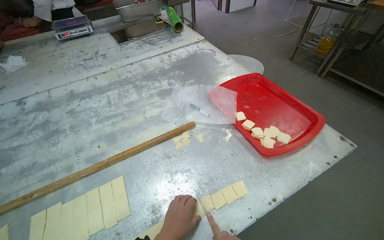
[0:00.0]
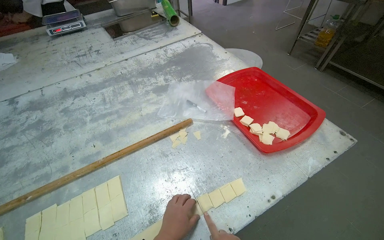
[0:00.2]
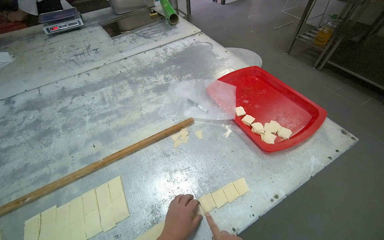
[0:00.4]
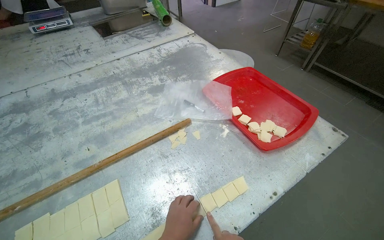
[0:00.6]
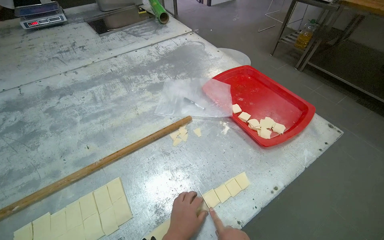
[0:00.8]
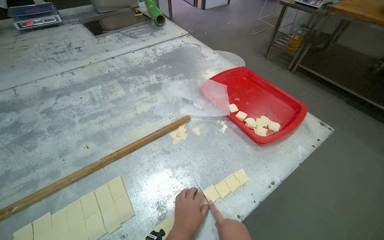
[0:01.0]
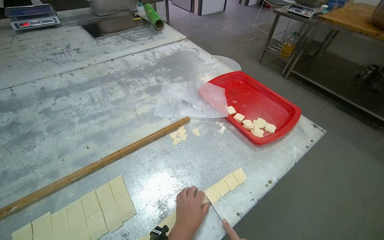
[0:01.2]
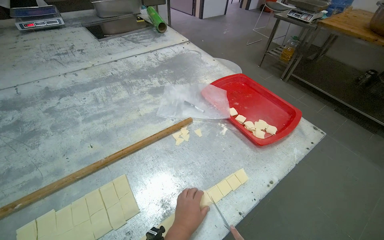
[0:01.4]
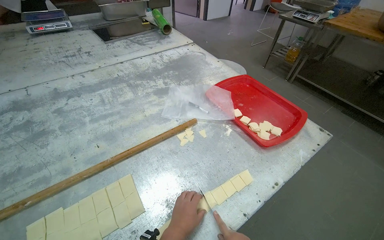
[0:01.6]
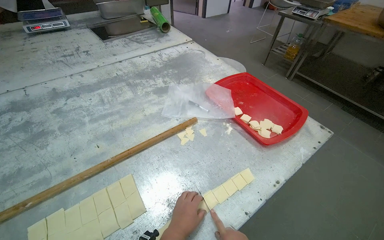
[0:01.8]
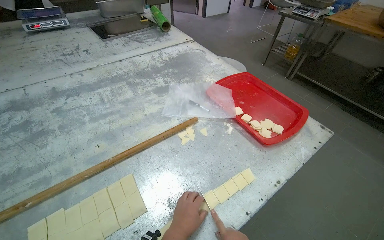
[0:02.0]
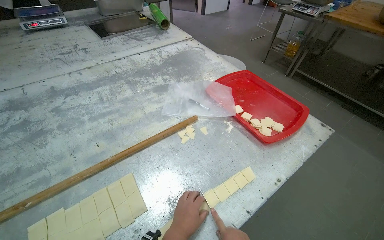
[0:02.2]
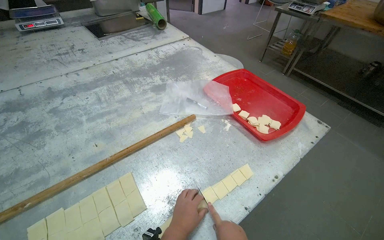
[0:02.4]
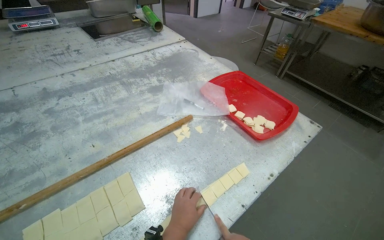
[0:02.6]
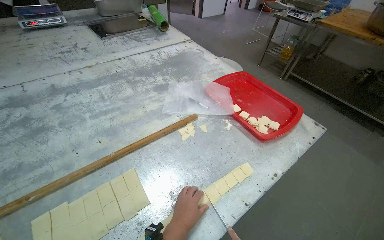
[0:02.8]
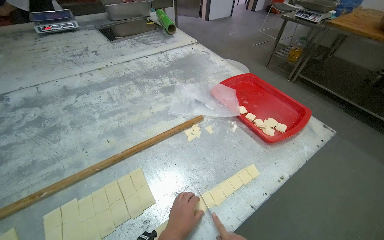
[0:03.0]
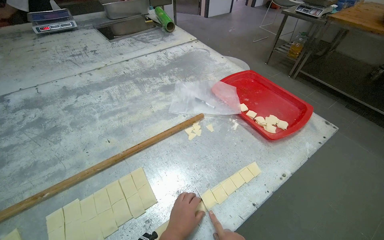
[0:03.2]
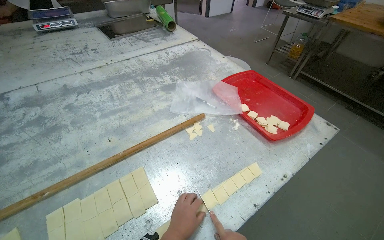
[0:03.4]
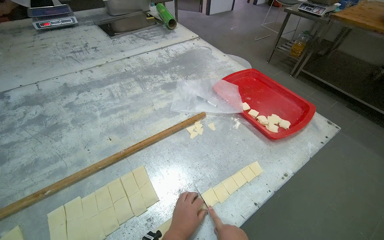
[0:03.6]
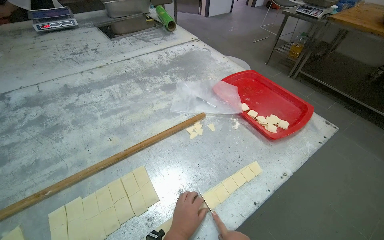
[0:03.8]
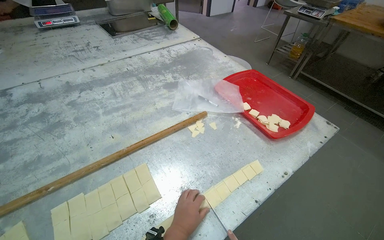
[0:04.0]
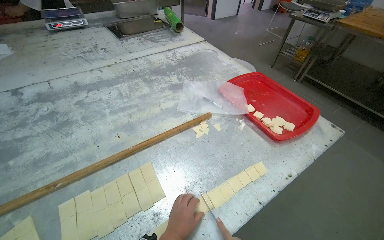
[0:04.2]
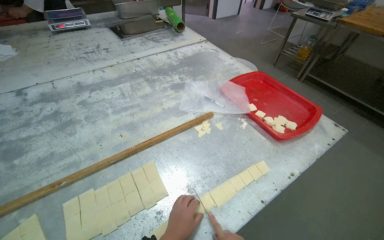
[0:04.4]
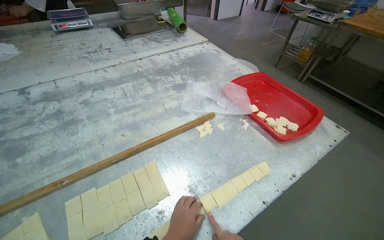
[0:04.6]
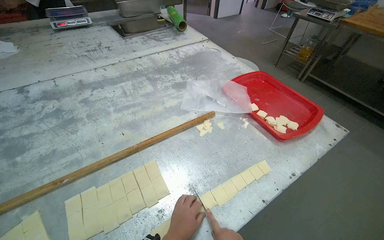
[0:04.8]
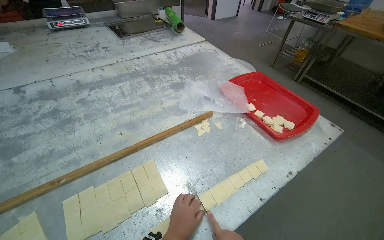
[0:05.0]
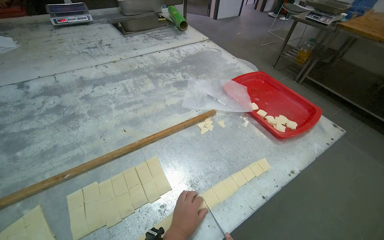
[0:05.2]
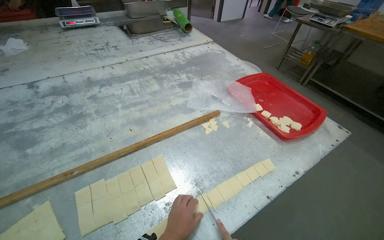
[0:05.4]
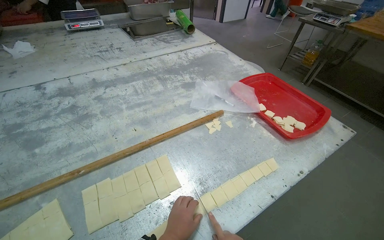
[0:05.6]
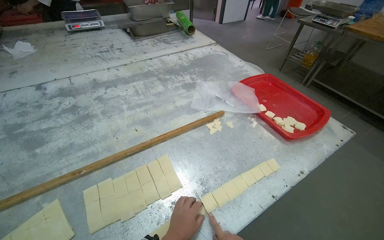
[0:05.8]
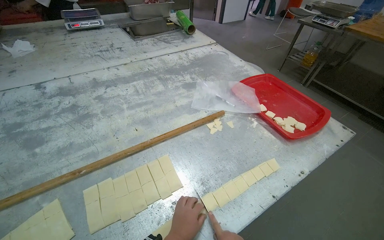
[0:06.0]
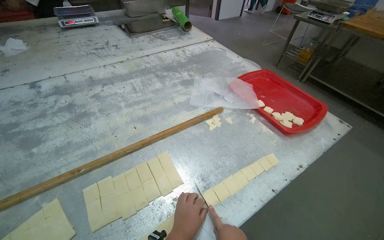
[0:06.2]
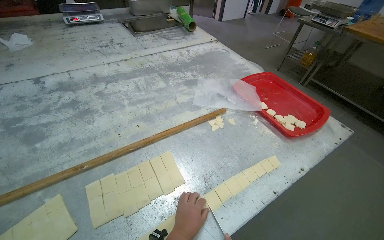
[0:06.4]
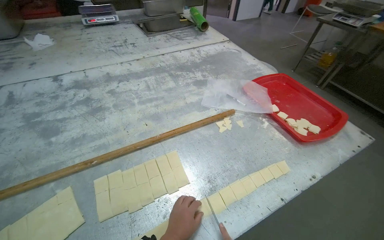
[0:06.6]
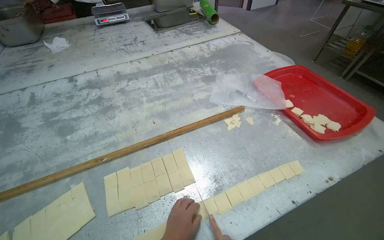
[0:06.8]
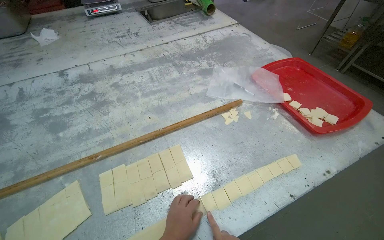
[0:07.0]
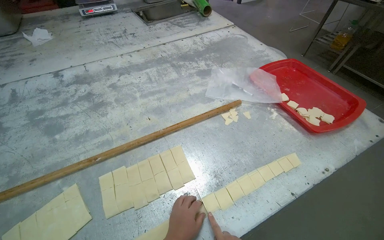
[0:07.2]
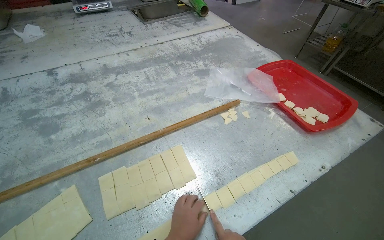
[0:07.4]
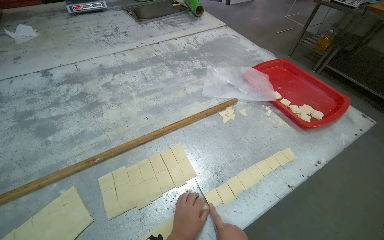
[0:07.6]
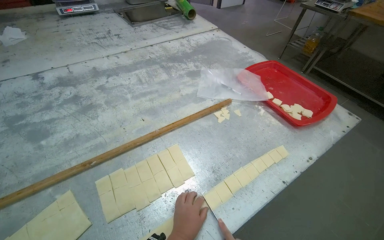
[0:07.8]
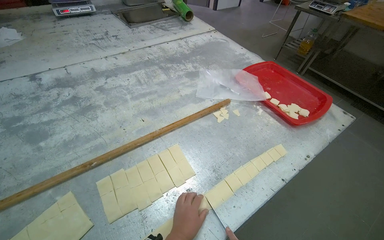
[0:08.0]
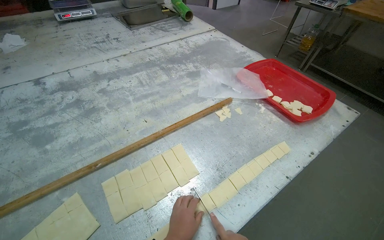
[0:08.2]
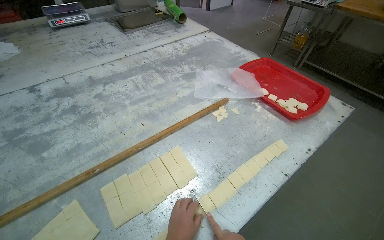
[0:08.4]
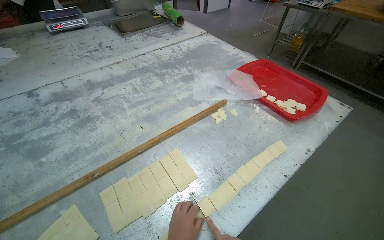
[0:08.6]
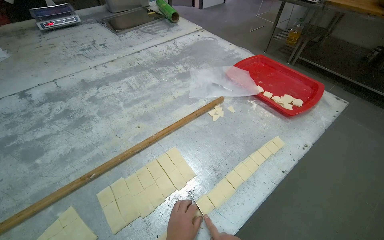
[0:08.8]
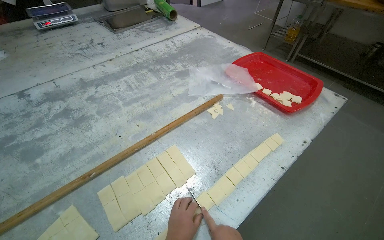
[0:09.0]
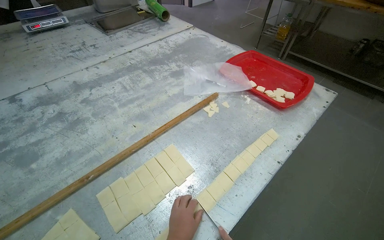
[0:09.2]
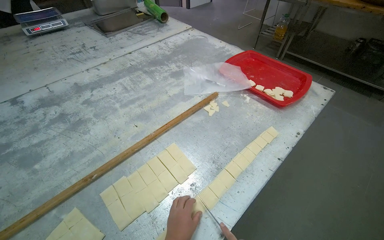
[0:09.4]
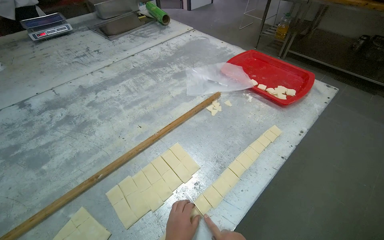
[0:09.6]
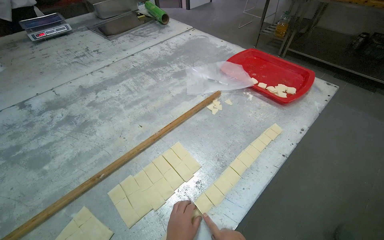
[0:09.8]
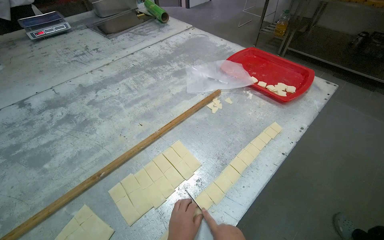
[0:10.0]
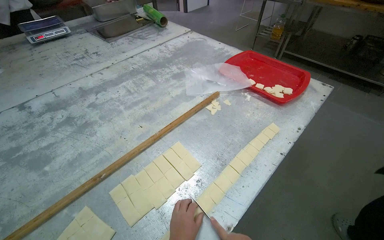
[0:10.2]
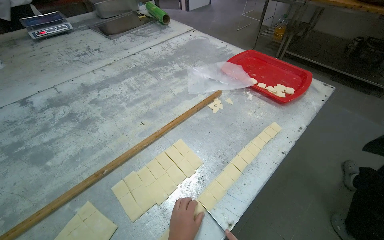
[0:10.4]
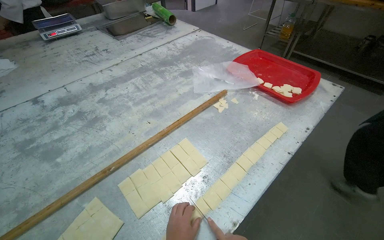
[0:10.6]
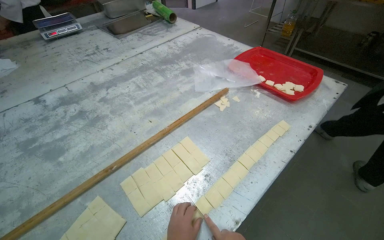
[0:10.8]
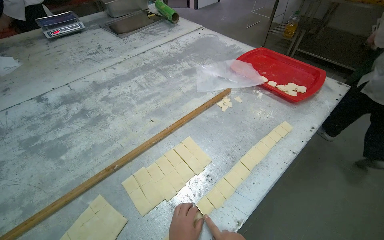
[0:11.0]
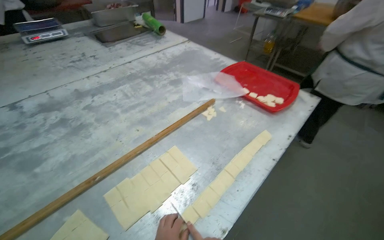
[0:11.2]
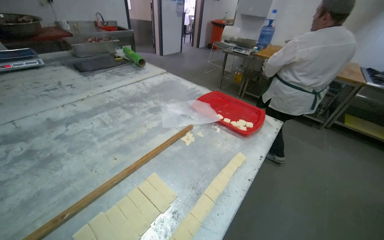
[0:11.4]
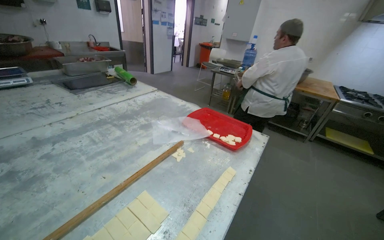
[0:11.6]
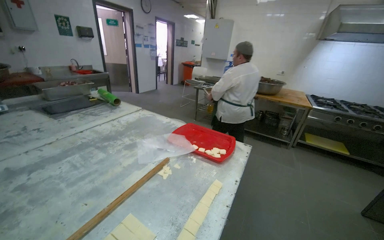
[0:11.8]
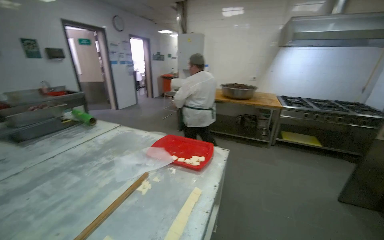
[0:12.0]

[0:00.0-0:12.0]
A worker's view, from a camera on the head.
Job: preparing food.
The whole recording: Cutting dough into small squares. The worker uses a knife to cut a long strip of dough into small square pieces.
0:10.4 to 0:12.0: The head rotates some 25 degrees to the right. The view tilts approximately 30 degrees upward.

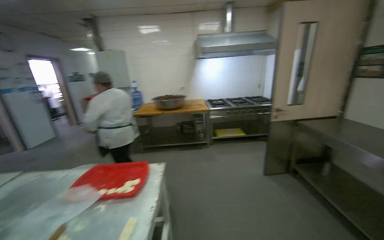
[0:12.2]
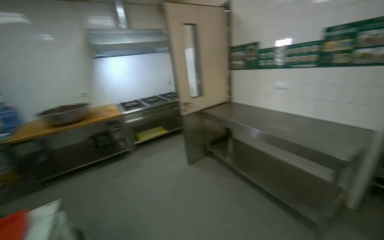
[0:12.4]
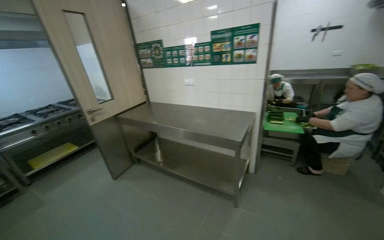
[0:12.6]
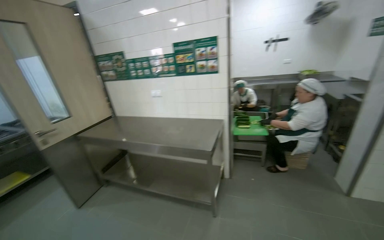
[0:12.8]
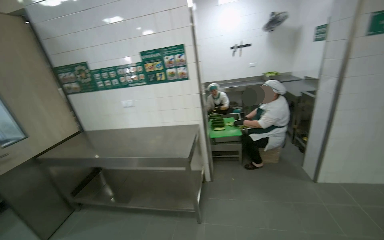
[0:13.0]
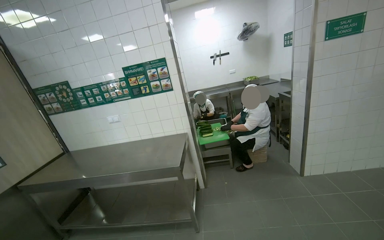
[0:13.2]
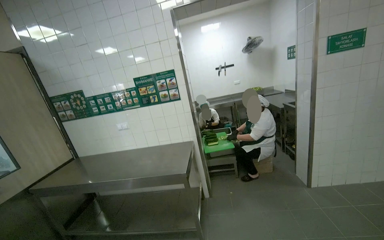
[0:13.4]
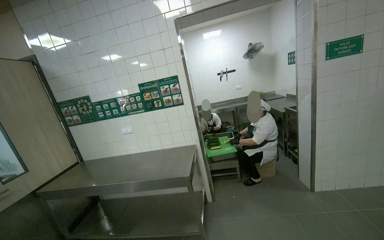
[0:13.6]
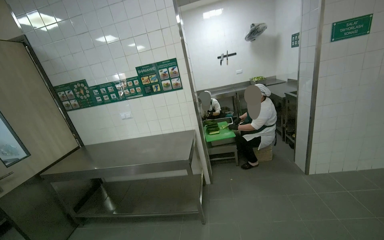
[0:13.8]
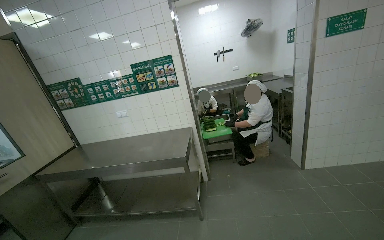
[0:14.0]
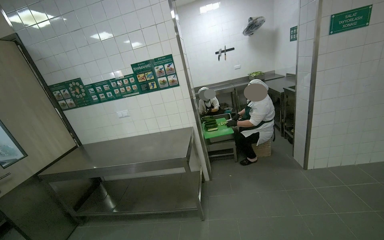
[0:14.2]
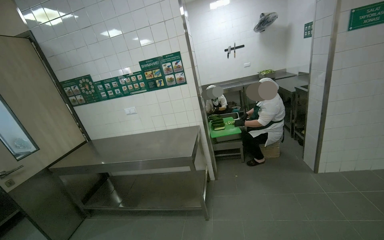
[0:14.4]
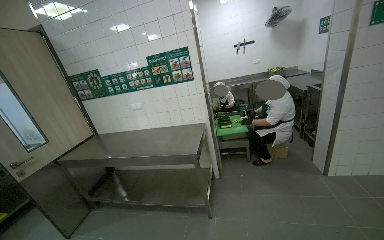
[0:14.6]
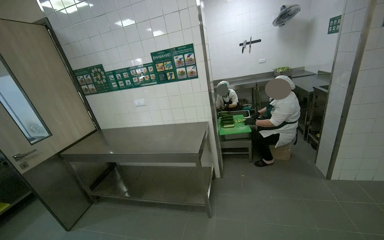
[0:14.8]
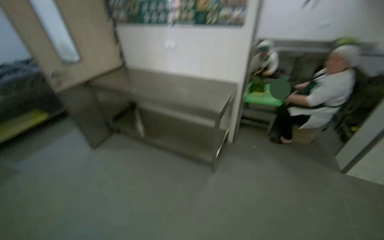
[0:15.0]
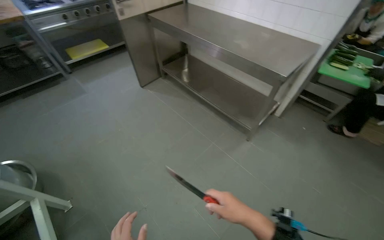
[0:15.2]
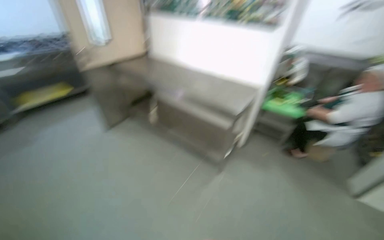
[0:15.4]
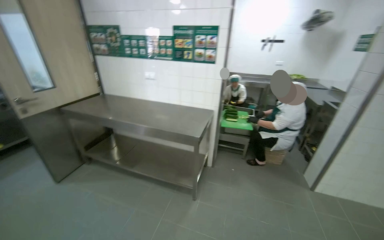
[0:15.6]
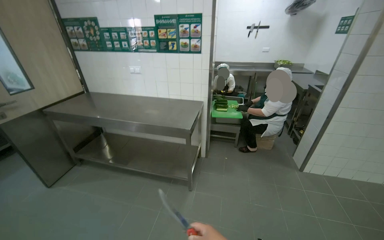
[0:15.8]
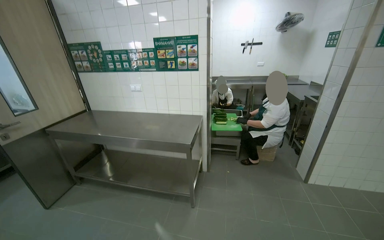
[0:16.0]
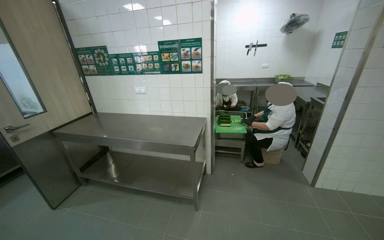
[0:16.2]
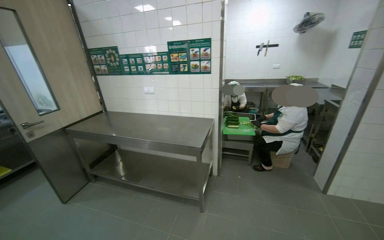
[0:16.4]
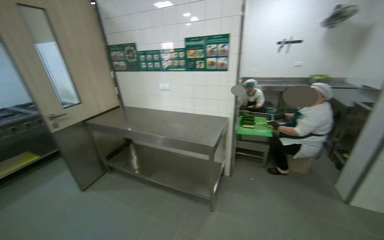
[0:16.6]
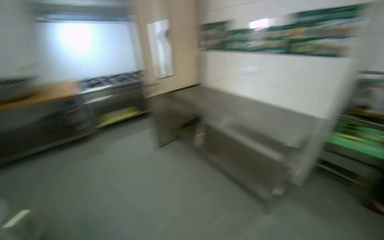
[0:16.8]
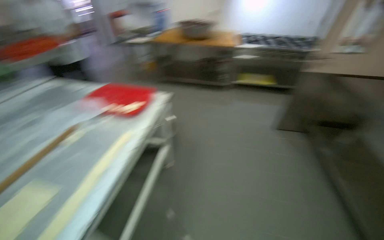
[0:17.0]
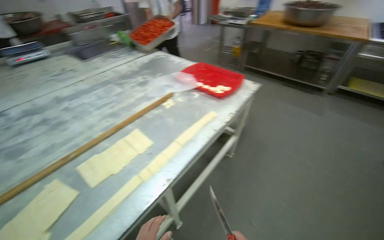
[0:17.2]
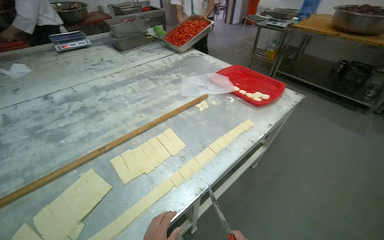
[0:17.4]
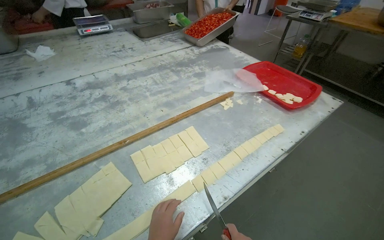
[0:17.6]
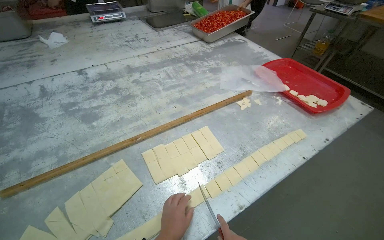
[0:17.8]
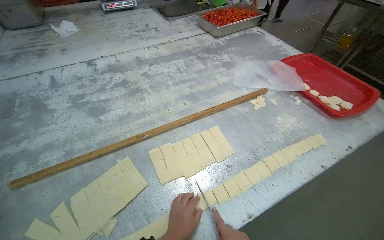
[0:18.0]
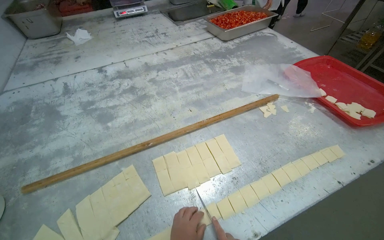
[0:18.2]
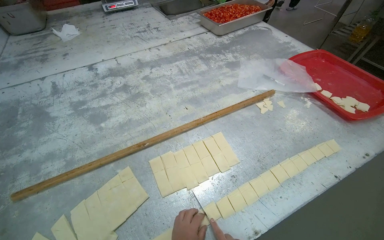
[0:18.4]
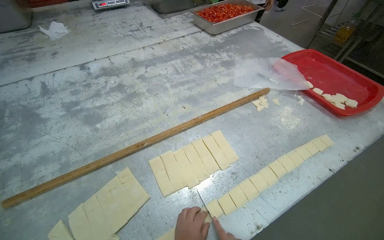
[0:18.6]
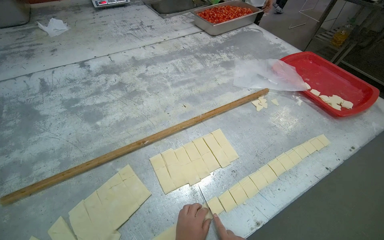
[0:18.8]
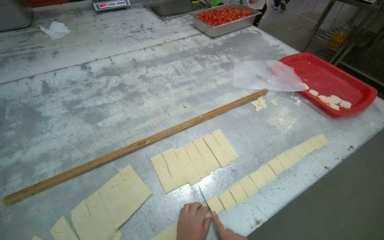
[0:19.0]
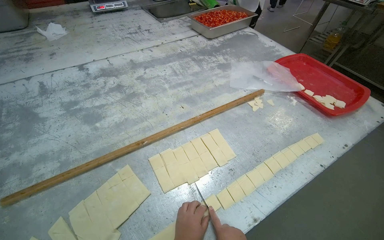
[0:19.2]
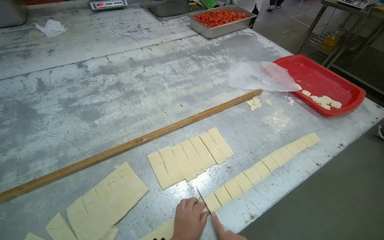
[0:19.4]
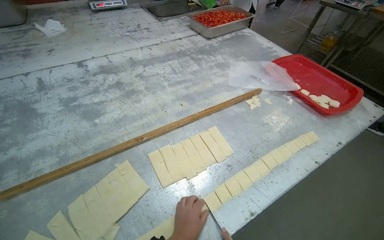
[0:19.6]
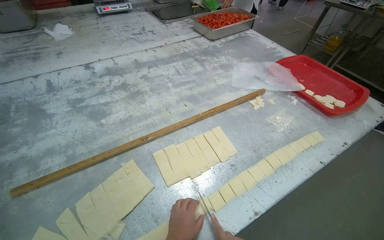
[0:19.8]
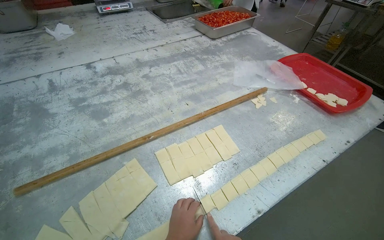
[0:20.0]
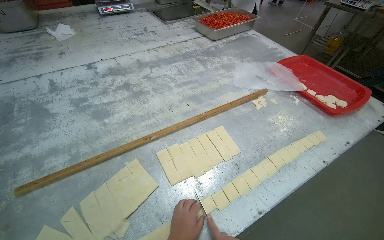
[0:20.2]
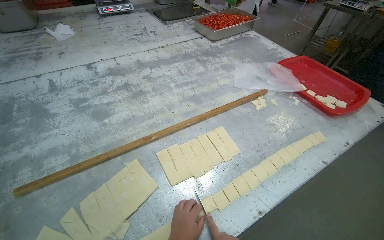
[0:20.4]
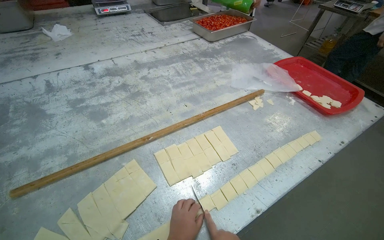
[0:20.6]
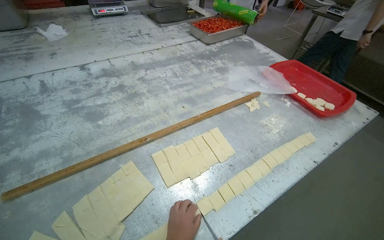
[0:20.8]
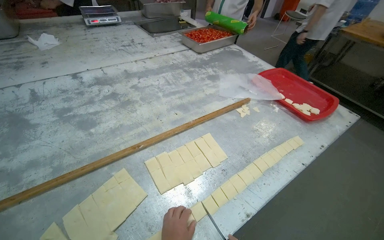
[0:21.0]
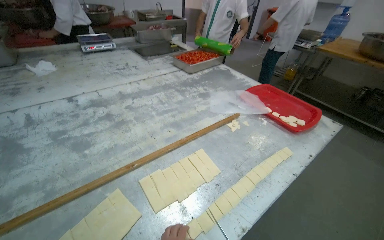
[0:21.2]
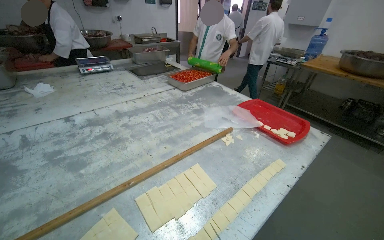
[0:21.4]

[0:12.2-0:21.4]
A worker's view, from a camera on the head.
Job: preparing food.
The whole recording: Cutting dough into small squares. The worker uses a knife to cut a long strip of dough into small square pieces.
0:12.2 to 0:13.8: The wearer looks roughly 85 degrees further to the right.
0:13.8 to 0:15.2: The wearer's head swings roughly 45 degrees to the left. The view tips downward by some 35 degrees.
0:15.2 to 0:16.8: The camera pitches upward, by some 20 degrees.
0:16.8 to 0:18.4: The camera travels some 70 cm. The wearer looks approximately 105 degrees further to the left. The camera pitches downward, by approximately 25 degrees.
0:19.8 to 0:21.4: The wearer looks roughly 15 degrees further upward.
